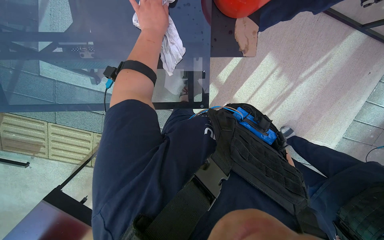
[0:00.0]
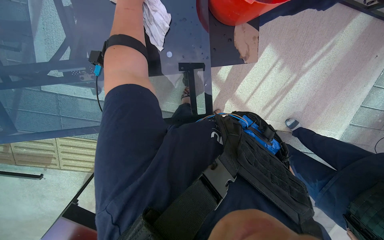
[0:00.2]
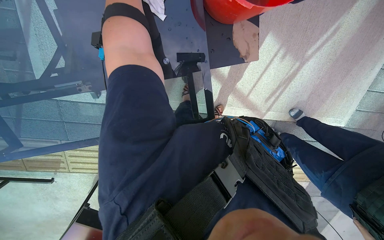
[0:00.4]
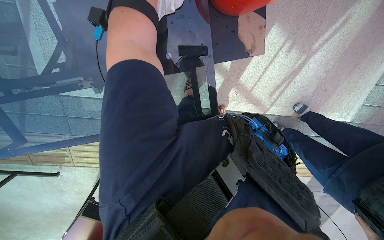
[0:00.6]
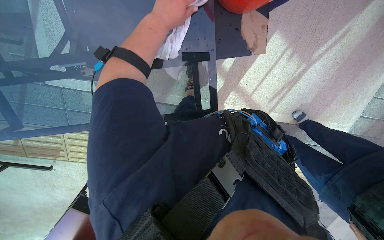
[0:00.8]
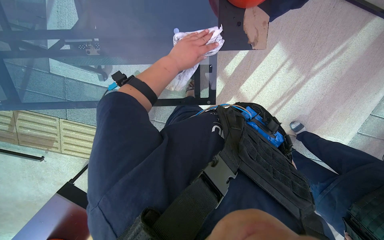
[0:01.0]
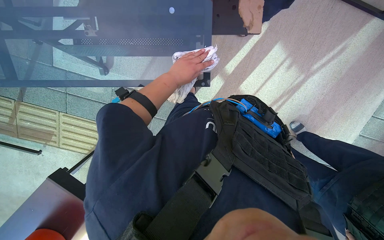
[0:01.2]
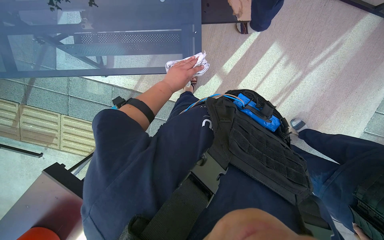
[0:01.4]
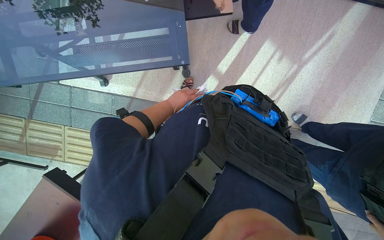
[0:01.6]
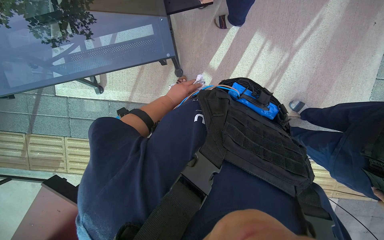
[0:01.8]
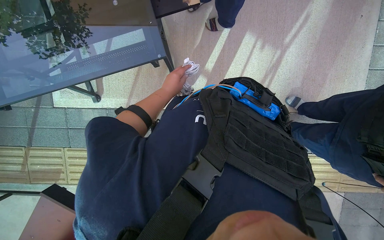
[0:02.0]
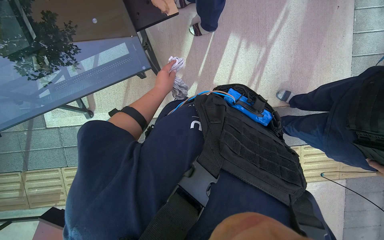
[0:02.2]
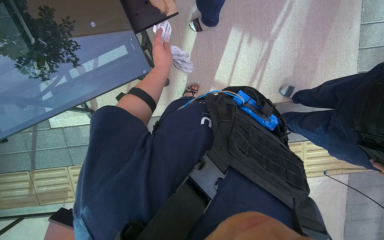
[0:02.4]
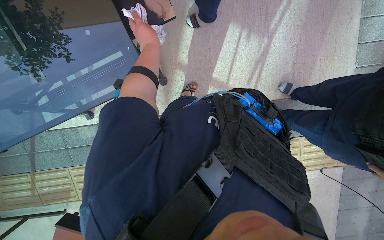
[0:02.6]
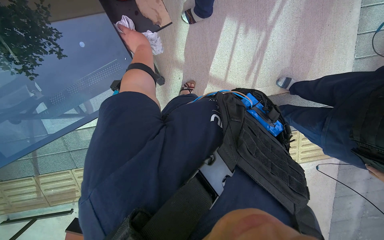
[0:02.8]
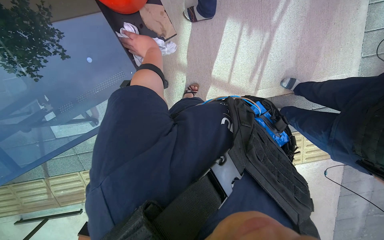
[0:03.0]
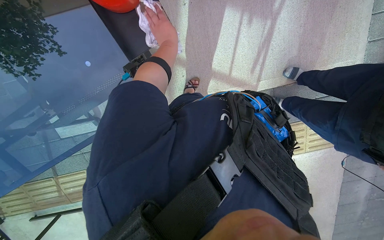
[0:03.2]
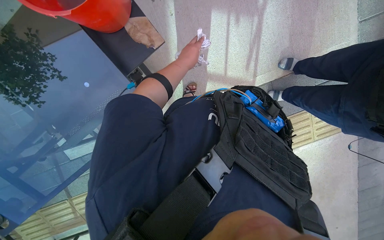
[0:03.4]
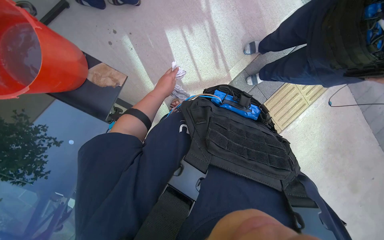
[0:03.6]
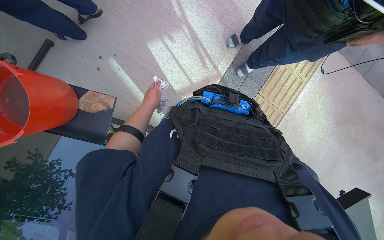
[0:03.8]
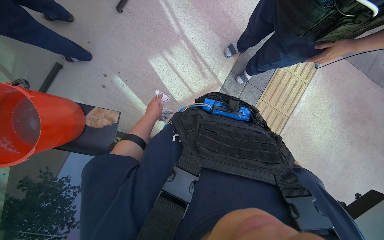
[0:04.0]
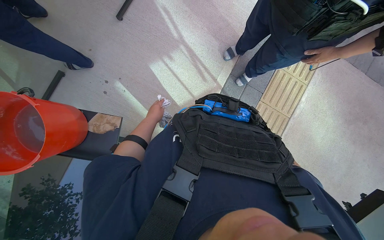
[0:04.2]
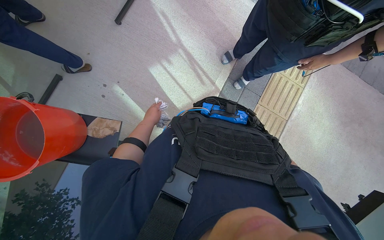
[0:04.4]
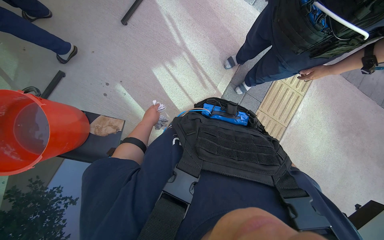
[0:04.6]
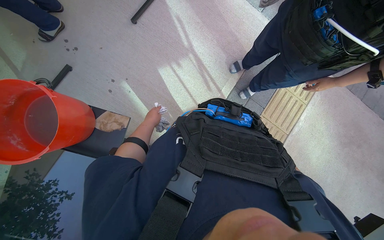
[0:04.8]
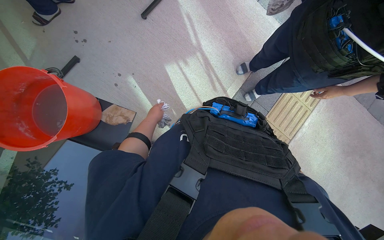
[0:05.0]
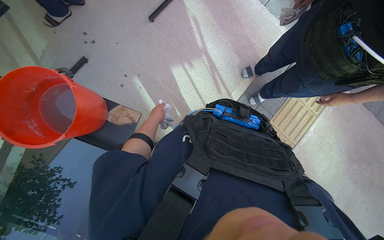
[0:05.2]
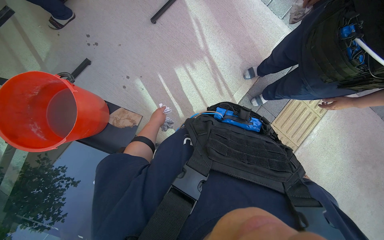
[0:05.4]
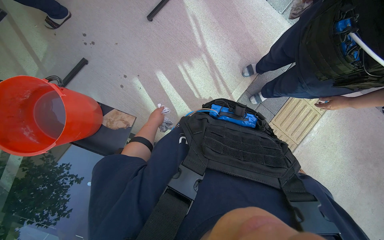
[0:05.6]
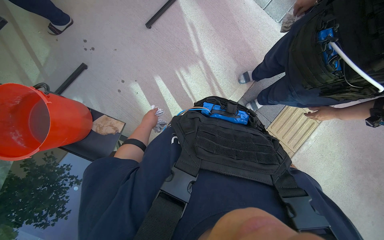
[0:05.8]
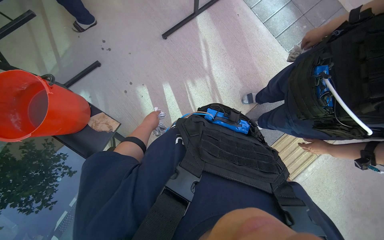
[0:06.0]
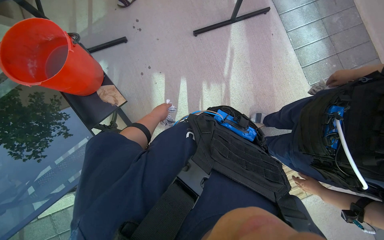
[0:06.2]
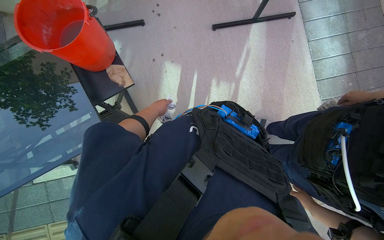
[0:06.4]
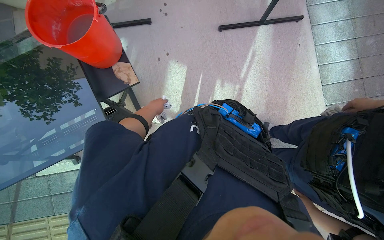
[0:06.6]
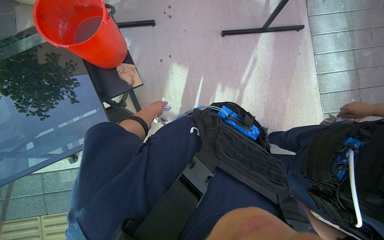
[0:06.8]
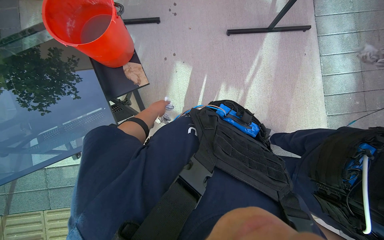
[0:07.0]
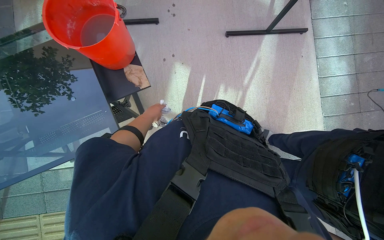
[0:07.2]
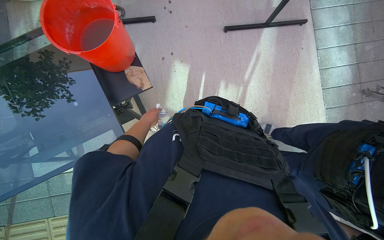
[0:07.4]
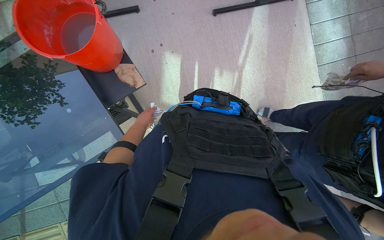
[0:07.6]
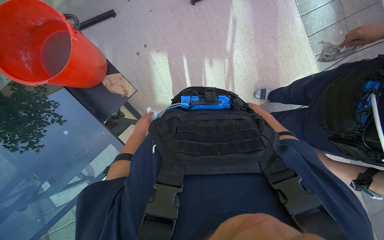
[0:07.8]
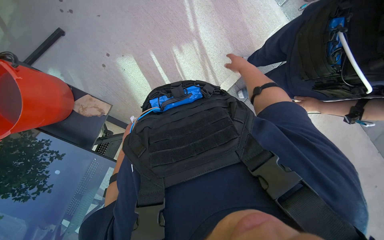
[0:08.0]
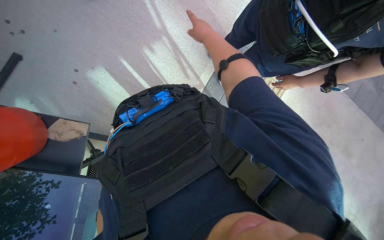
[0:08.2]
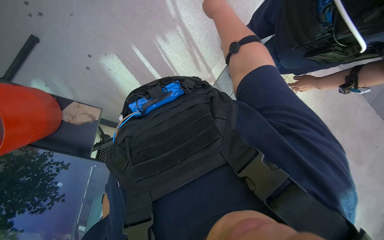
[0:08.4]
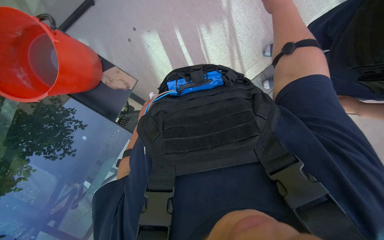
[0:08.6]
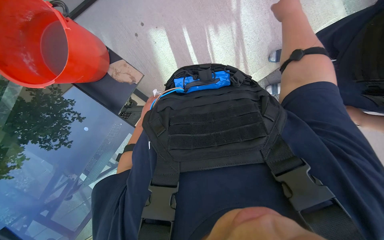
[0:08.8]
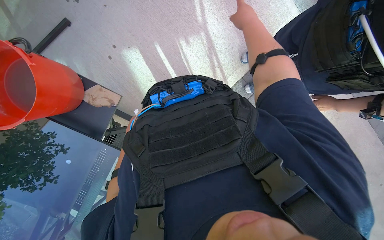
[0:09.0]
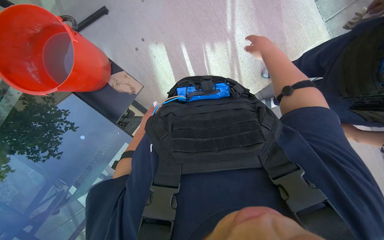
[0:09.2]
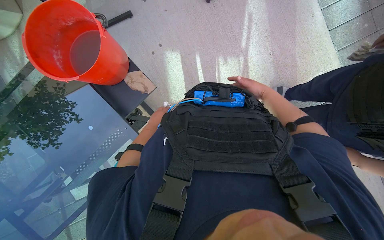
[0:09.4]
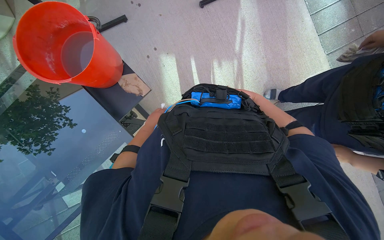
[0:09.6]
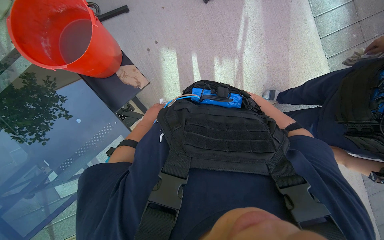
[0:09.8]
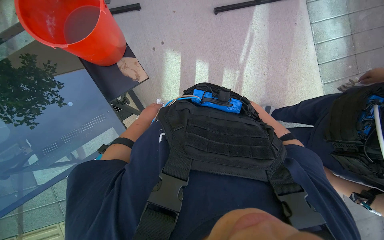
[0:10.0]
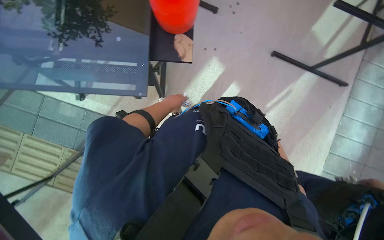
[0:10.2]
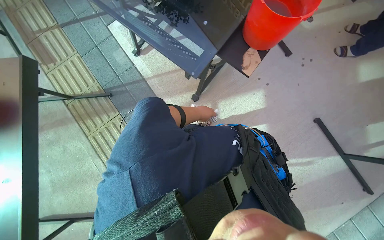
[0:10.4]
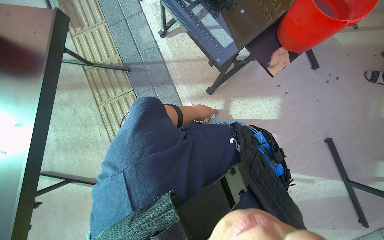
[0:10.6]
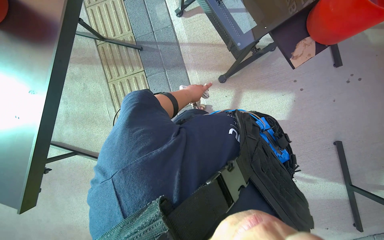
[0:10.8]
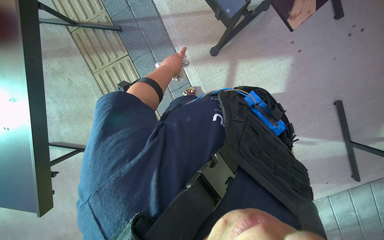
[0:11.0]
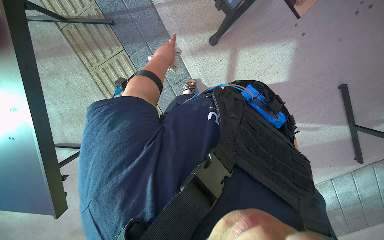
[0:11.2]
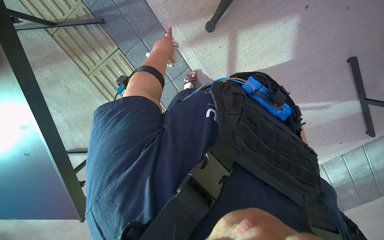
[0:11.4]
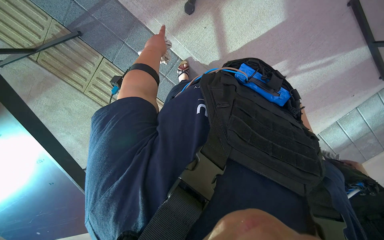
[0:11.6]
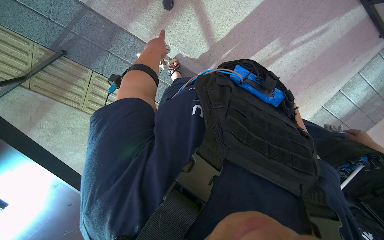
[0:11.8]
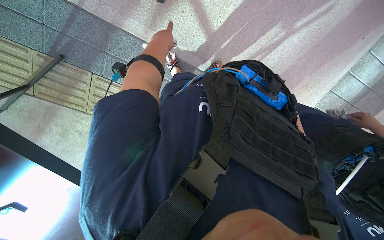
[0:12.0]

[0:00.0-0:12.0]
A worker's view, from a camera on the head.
Job: wiping surfaces.
The whole recording: Cleaning outdoor table. The worker dips and wrings a cloth in a bucket, then wipes the surface and frame of an outdoor table.
1.6 to 3.0 s: The left hand heads up the picture, covering some 30 cm.
3.0 to 4.4 s: The scene turns approximately 50 degrees counterclockwise in the picture.
7.6 to 9.0 s: The scene turns some 30 degrees counterclockwise in the picture.
9.0 to 10.4 s: The view tips upward by approximately 15 degrees. The scene rotates clockwise by about 85 degrees.
10.4 to 12.0 s: The view tilts some 35 degrees downward. The scene rotates counterclockwise by about 30 degrees.

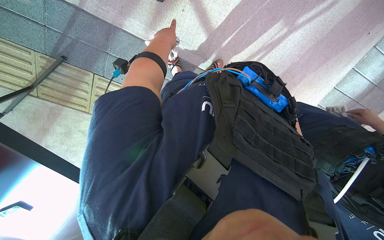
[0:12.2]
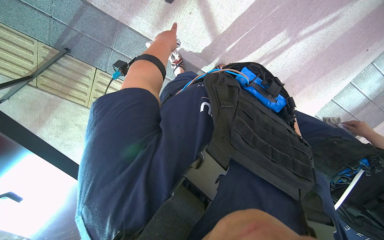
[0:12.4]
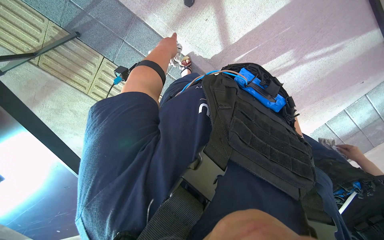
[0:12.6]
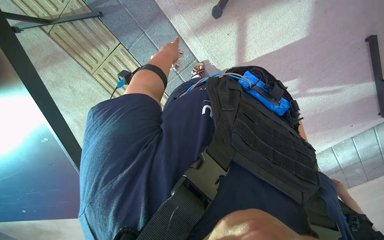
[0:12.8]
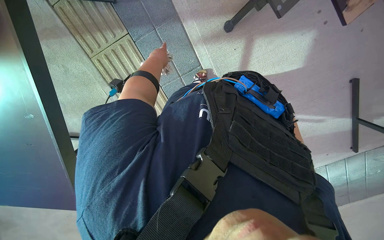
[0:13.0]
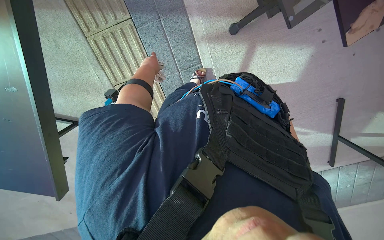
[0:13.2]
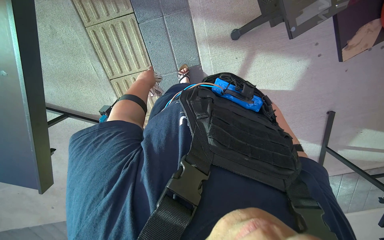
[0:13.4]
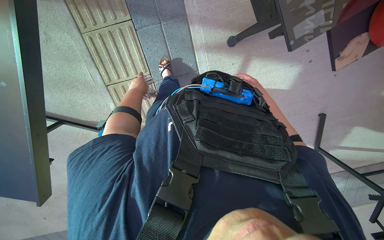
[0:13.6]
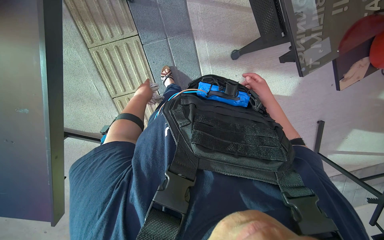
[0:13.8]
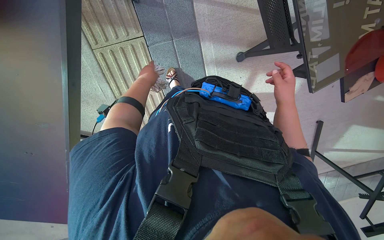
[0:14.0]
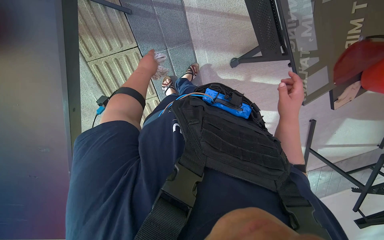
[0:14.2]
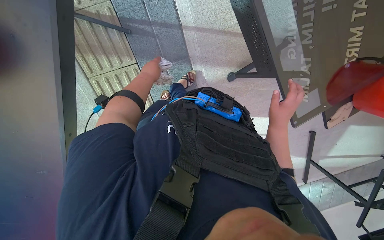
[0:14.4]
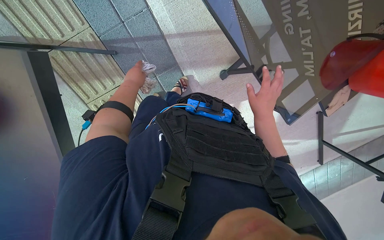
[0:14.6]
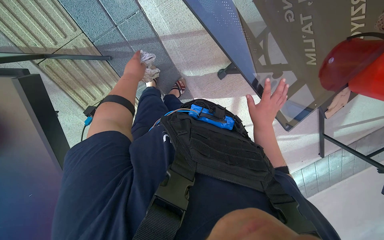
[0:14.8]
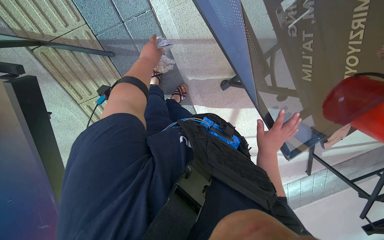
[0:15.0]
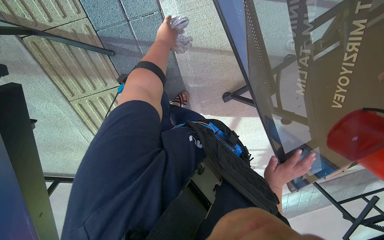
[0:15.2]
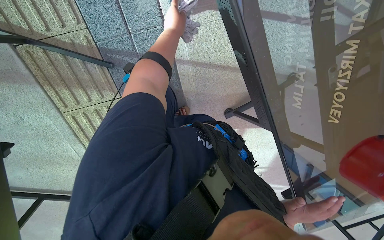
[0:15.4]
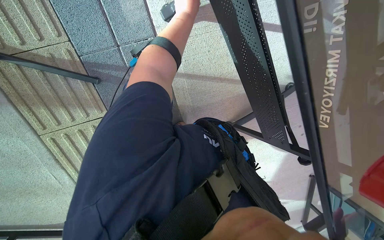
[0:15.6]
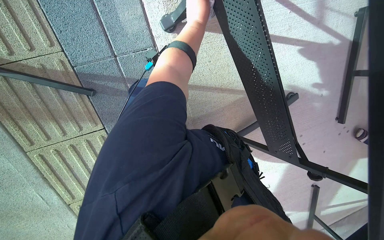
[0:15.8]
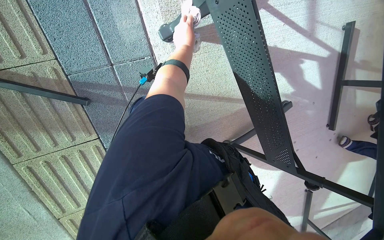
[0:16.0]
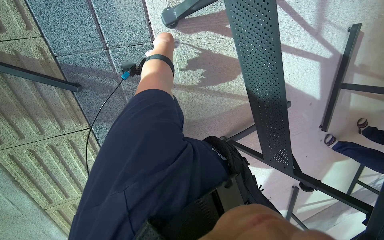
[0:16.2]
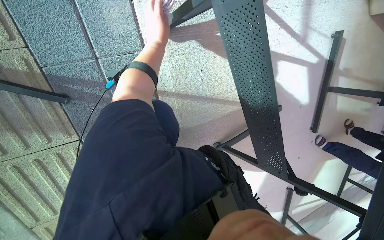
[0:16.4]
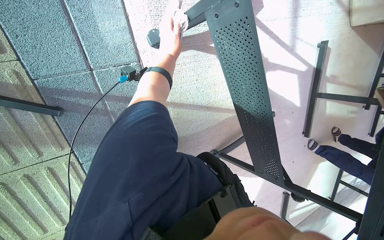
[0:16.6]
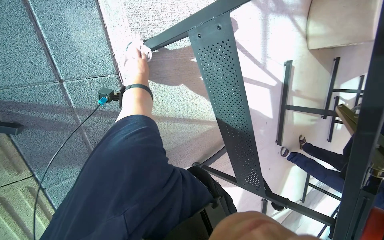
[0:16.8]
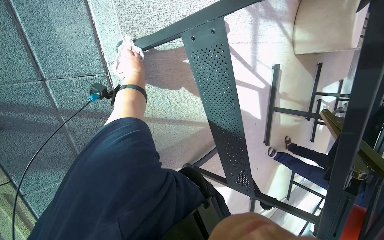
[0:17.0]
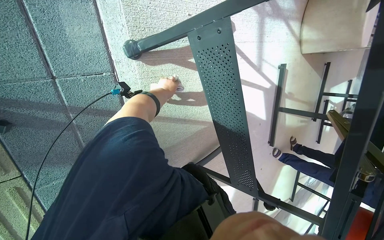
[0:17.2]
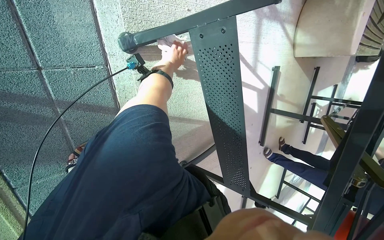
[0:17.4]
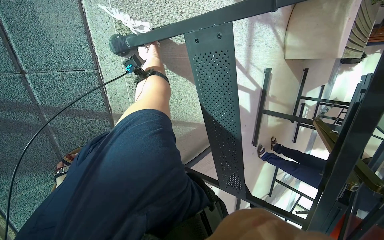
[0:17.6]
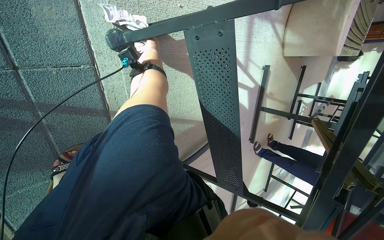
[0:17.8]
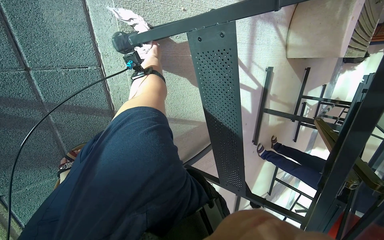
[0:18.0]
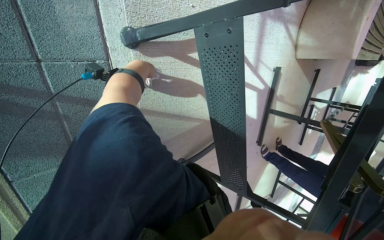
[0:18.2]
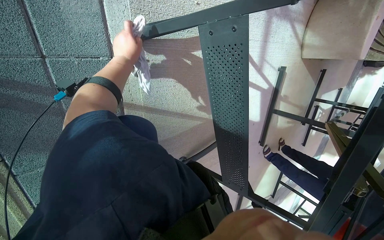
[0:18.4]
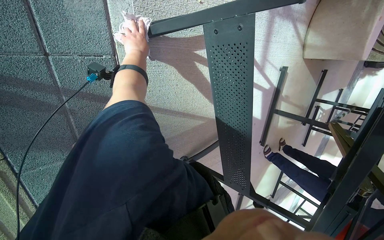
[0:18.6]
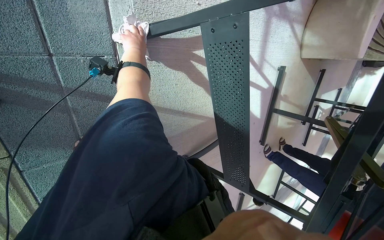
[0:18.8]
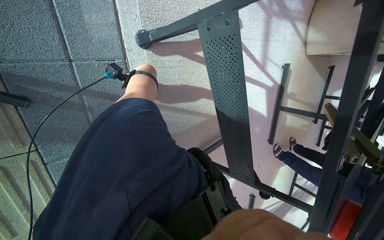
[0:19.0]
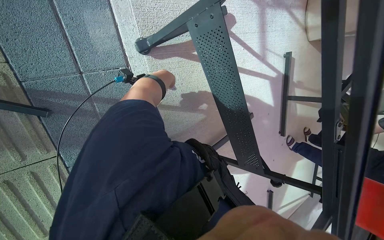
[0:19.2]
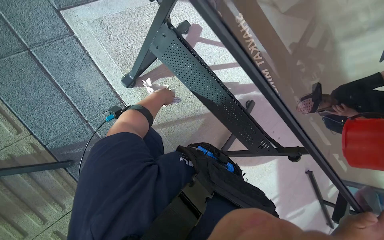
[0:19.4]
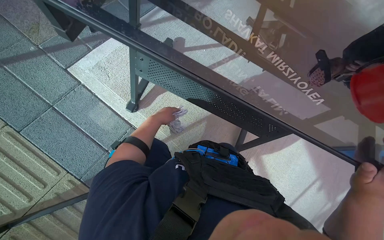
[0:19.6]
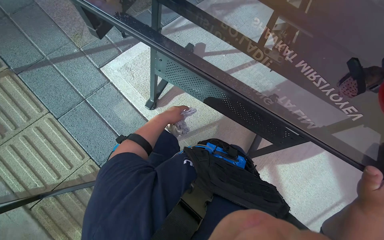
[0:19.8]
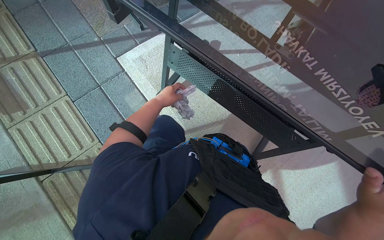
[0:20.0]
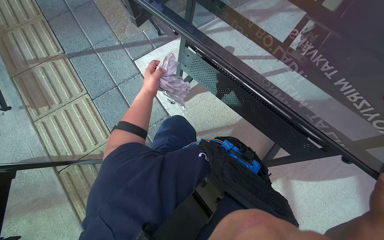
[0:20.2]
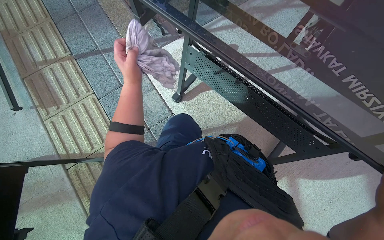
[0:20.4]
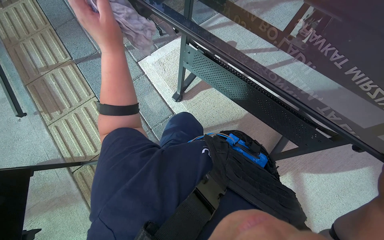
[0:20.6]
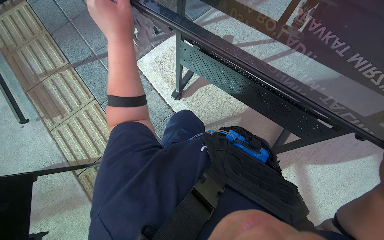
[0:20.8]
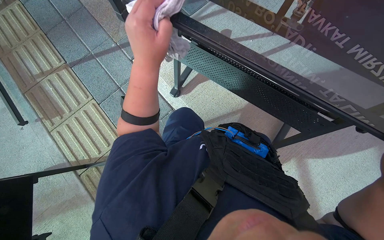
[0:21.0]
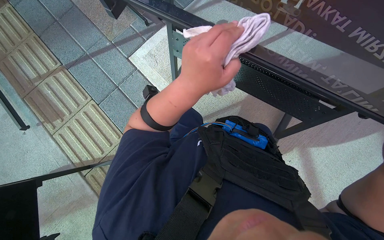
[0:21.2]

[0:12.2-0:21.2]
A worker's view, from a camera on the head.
Job: wiping surfaces.
The whole recording: Cleaning outdoor table. The worker dips and wrings a cloth in a bucket, then wipes the surface and frame of an outdoor table.
12.2 to 13.8 s: The camera travels roughly 40 cm. The view swings some 25 degrees to the right. The scene turns approximately 45 degrees clockwise in the picture.
13.8 to 15.2 s: The camera is carried approximately 50 cm.
15.2 to 16.6 s: The camera is aimed about 15 degrees further to the right. The left hand is displaced farther from the camera by about 25 cm, and reaches some 5 cm to the right, then returns.
18.2 to 19.8 s: The wearer moves approximately 40 cm. The view pans to the left by about 35 degrees. The wearer looks roughly 10 degrees further upward. The scene rotates counterclockwise by roughly 40 degrees.
19.8 to 21.2 s: The left hand travels nearer to the camera by about 30 cm.
